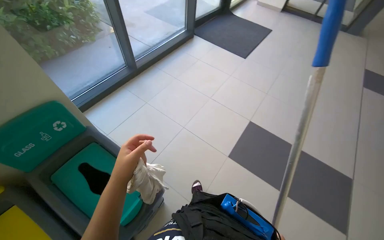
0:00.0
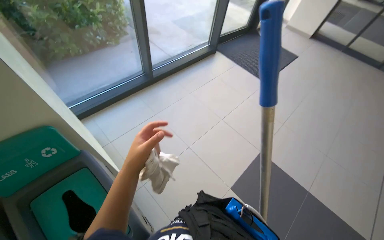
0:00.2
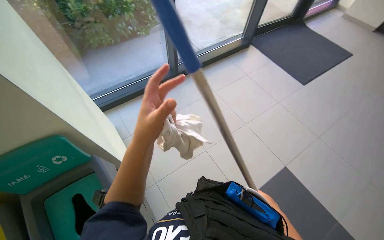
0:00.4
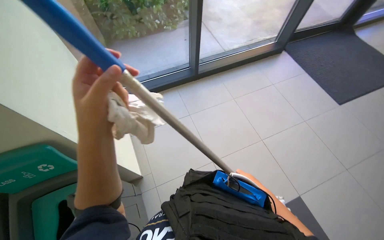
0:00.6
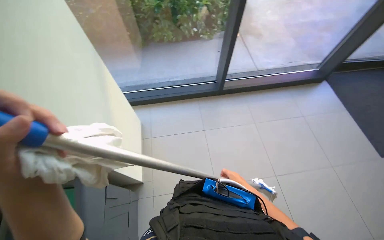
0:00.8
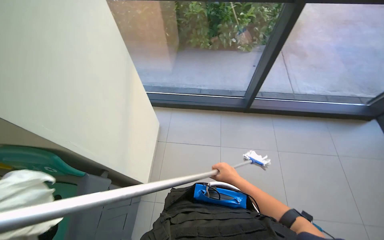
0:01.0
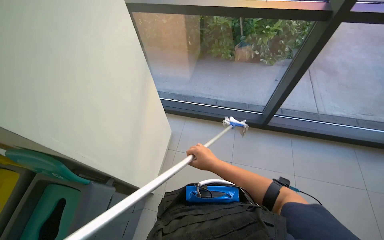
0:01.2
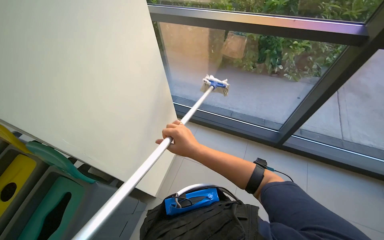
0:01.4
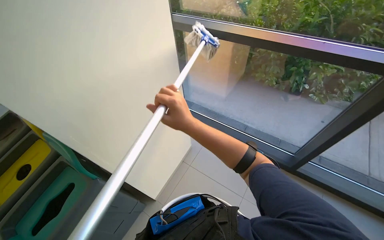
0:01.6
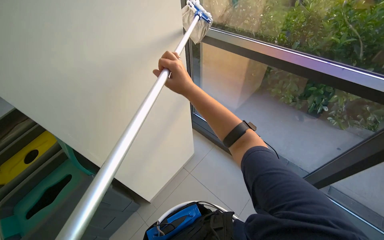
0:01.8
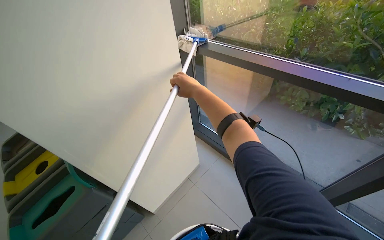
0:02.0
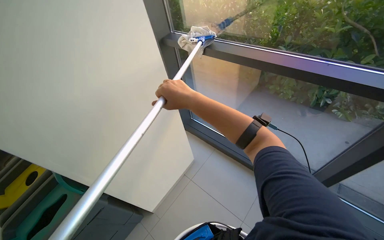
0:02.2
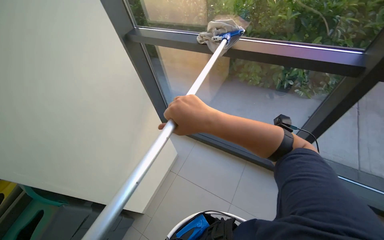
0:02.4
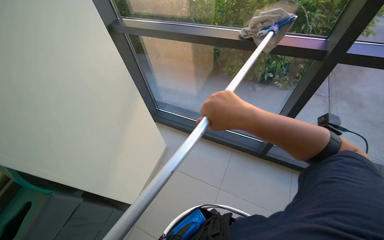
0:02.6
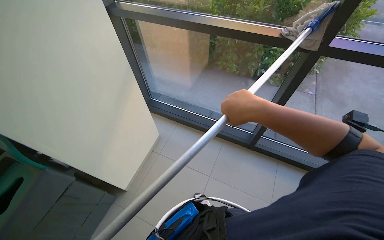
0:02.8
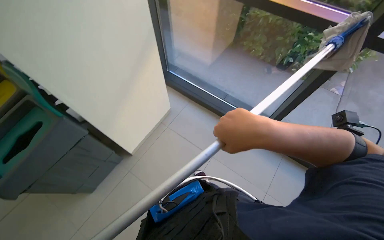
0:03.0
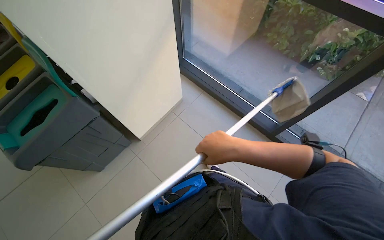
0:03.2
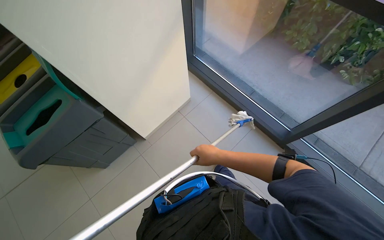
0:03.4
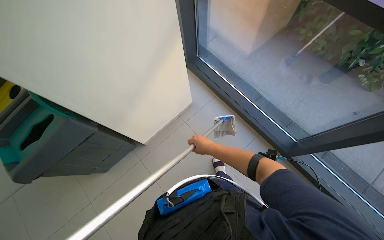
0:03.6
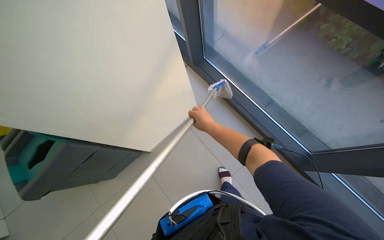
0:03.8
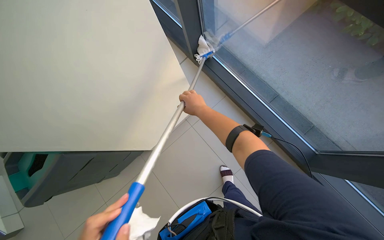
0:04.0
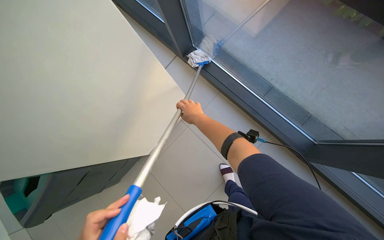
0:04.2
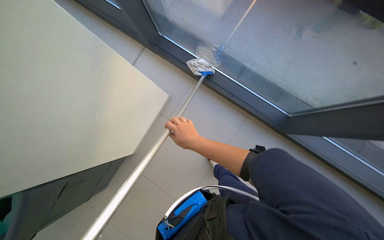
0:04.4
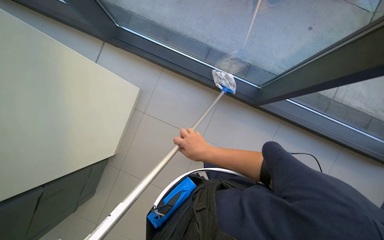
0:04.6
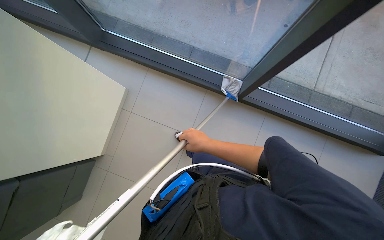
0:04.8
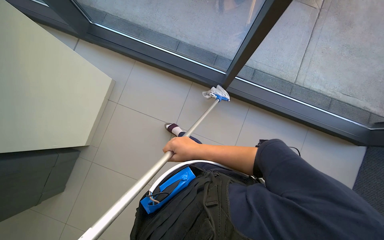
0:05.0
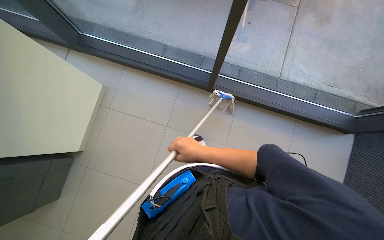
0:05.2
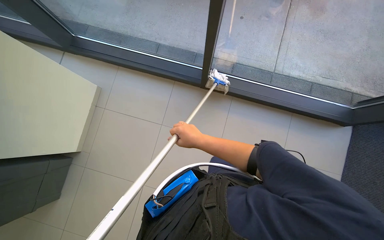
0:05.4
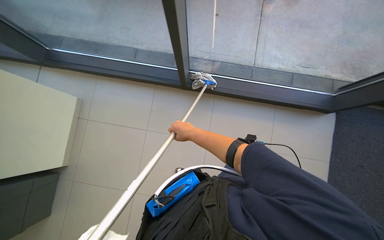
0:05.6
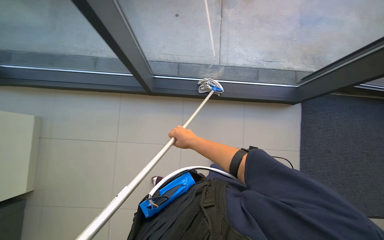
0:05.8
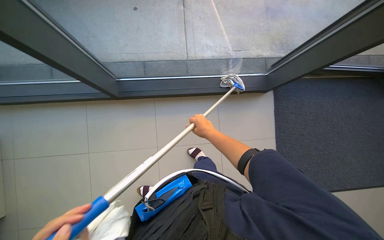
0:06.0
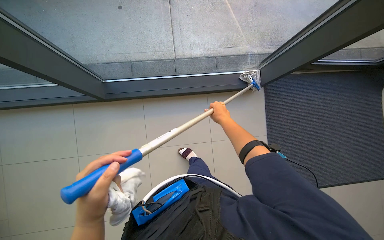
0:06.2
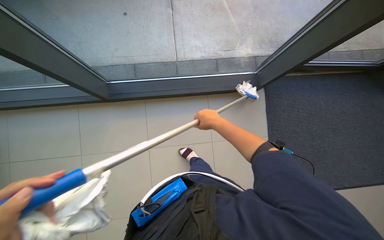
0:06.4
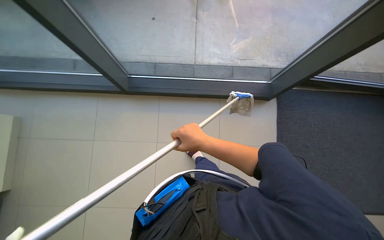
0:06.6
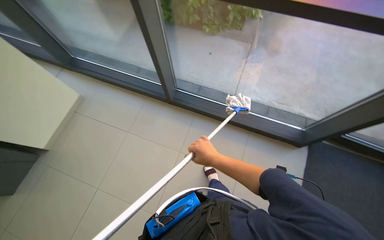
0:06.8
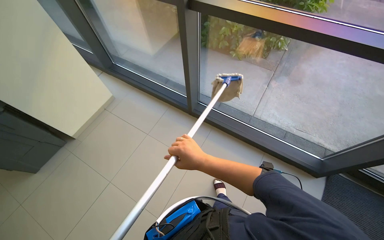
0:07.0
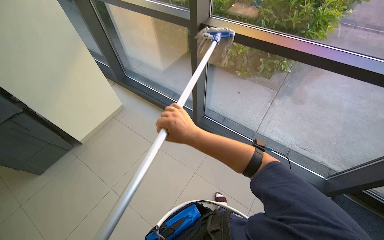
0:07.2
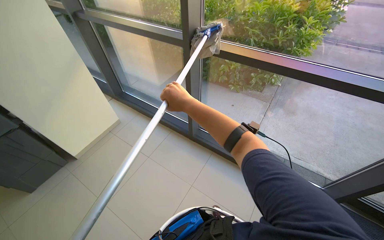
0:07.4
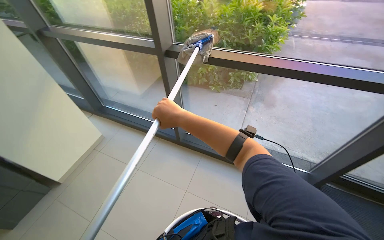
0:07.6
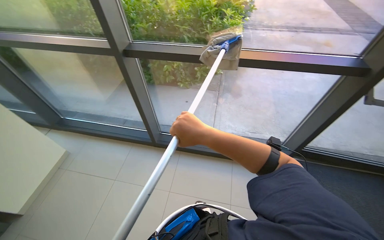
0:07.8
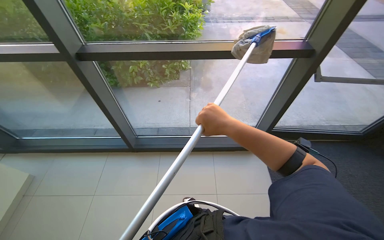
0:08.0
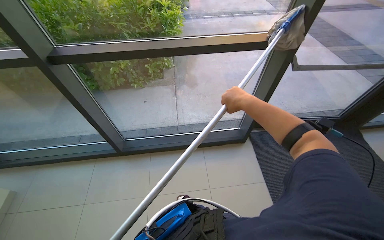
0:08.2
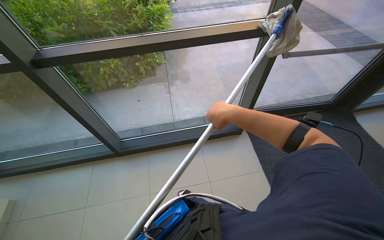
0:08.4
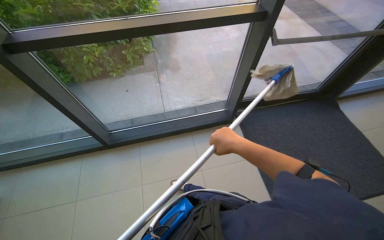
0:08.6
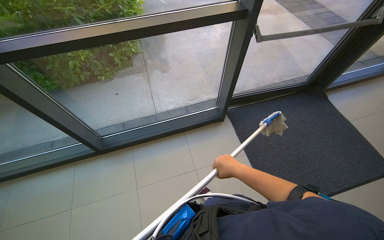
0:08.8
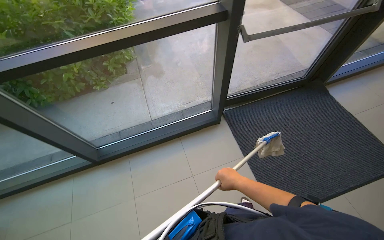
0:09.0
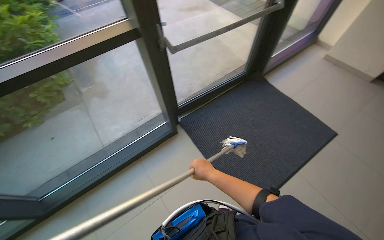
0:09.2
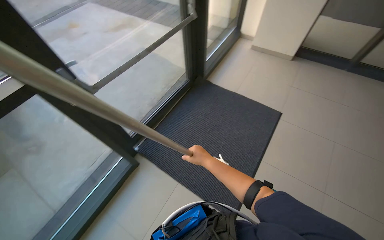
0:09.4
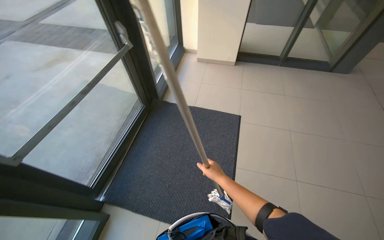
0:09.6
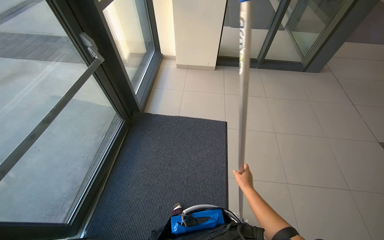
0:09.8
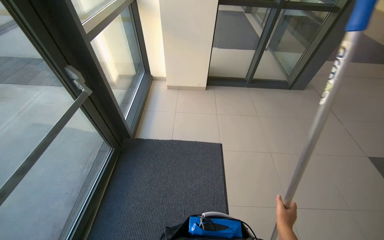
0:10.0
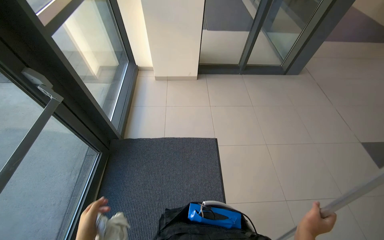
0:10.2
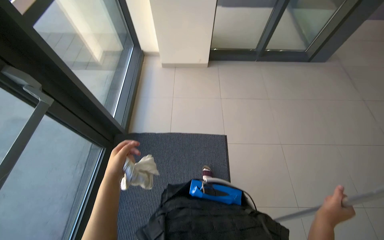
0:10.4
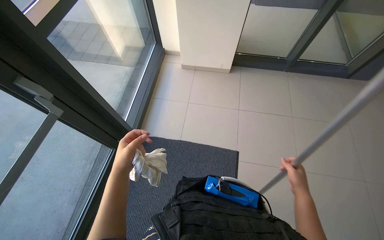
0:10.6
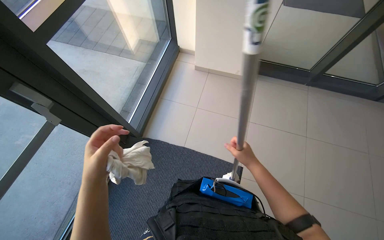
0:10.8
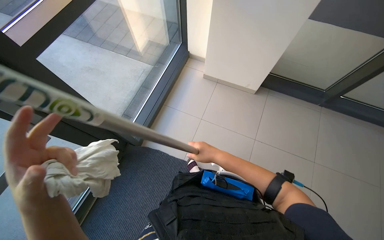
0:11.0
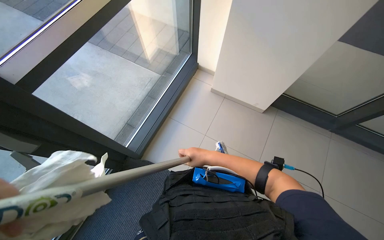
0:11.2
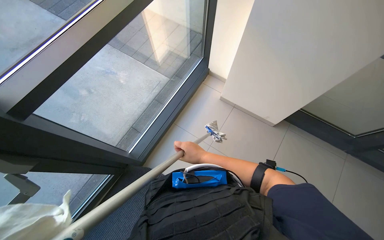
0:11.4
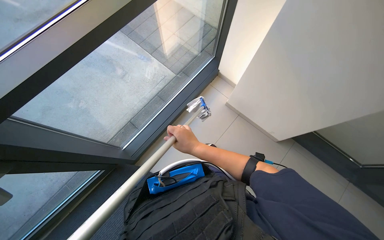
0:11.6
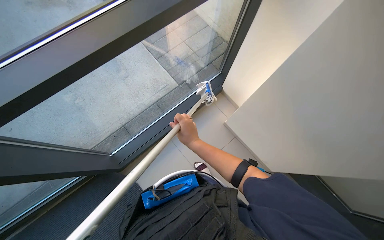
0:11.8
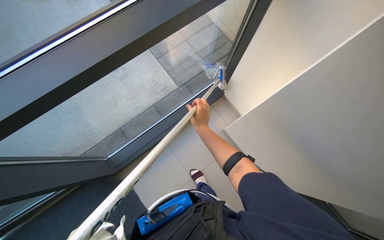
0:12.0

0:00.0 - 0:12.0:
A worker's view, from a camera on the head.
Job: cleaning windows.
The whole recording: Cleaning glass windows. The worker cleans the glass windows with a long-handled tool and a cloth.
0:00.0 - 0:01.6: The wearer moves some 90 cm. The head turns to the left by some 90 degrees.
0:01.6 - 0:03.0: The right hand shifts about 35 cm to the right and nearer to the camera.
0:04.4 - 0:06.0: The head travels to the right, roughly 70 cm. The head turns to the right by approximately 35 degrees.
0:06.0 - 0:07.6: The camera is carried about 60 cm. The head rotates roughly 35 degrees to the left. The view tilts roughly 30 degrees upward.
0:07.6 - 0:09.0: The head turns to the right by roughly 45 degrees.
0:09.0 - 0:10.4: The head travels about 1 m. The wearer's head swings roughly 70 degrees to the right.
0:10.4 - 0:12.0: The view tilts roughly 10 degrees upward. Everything in view rotates about 30 degrees clockwise. The right hand shifts some 70 cm farther from the camera, up the picture and to the left.

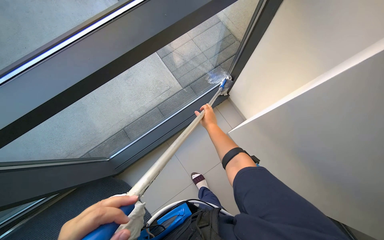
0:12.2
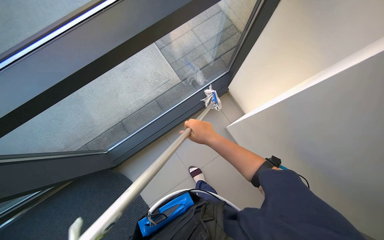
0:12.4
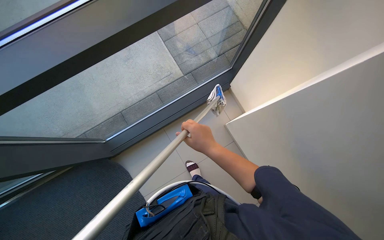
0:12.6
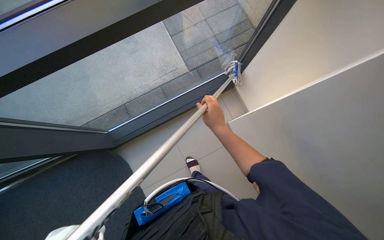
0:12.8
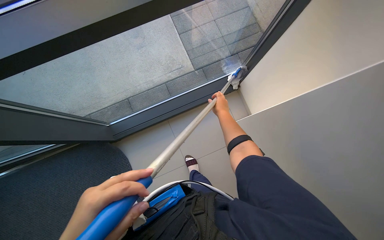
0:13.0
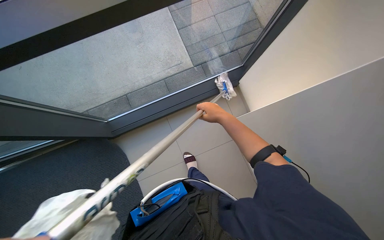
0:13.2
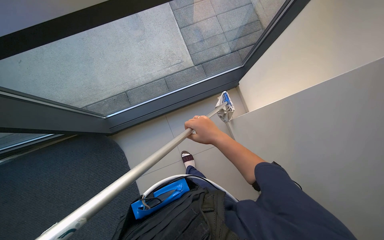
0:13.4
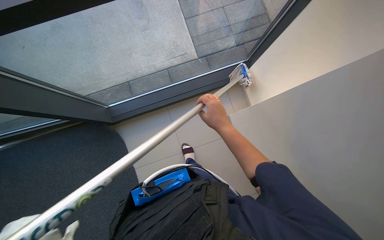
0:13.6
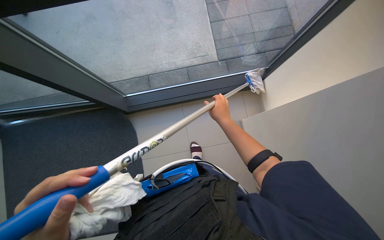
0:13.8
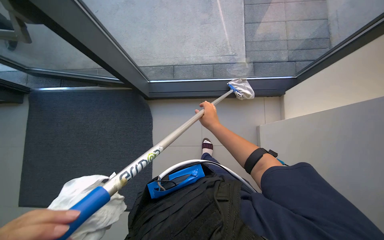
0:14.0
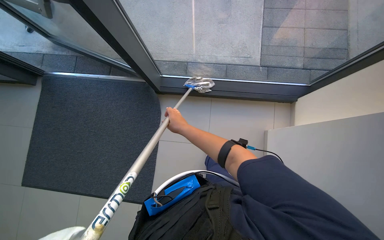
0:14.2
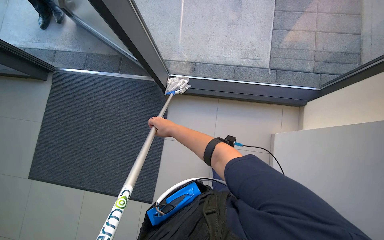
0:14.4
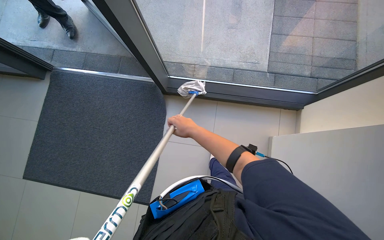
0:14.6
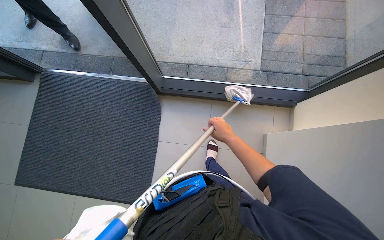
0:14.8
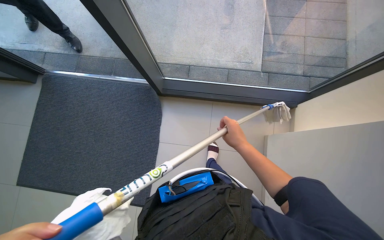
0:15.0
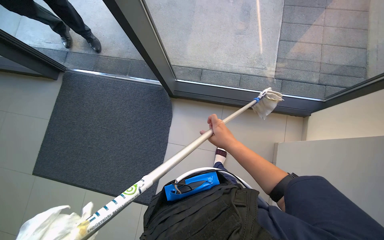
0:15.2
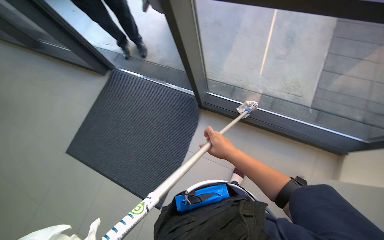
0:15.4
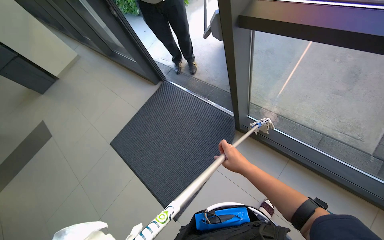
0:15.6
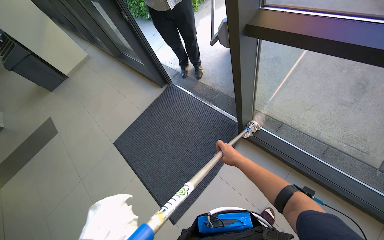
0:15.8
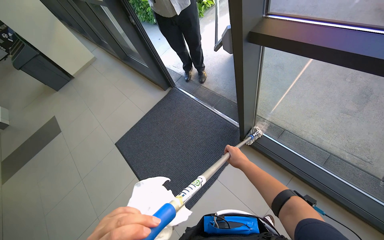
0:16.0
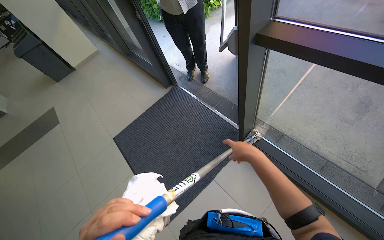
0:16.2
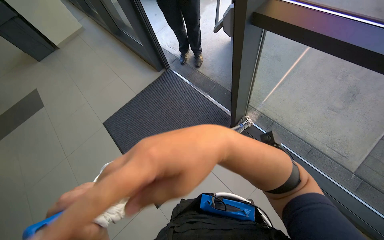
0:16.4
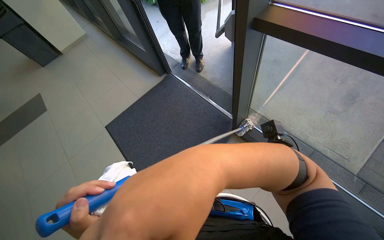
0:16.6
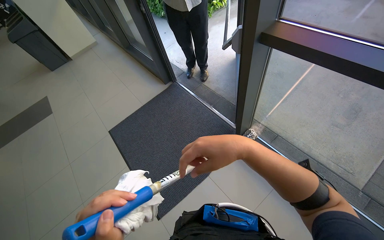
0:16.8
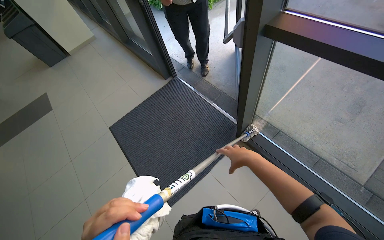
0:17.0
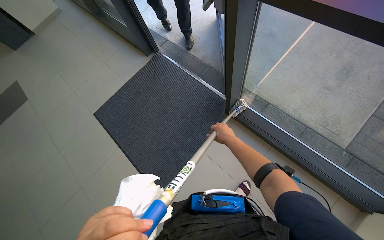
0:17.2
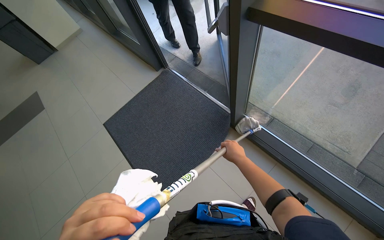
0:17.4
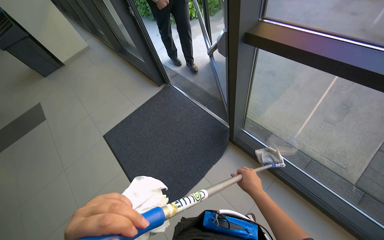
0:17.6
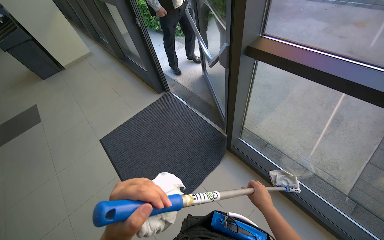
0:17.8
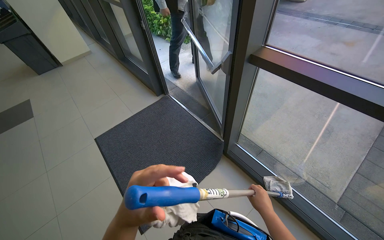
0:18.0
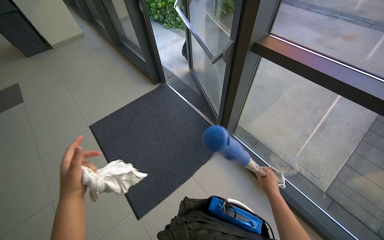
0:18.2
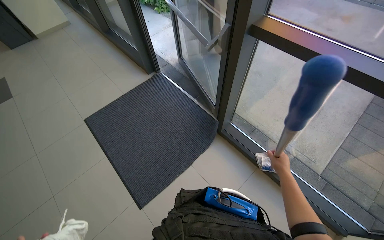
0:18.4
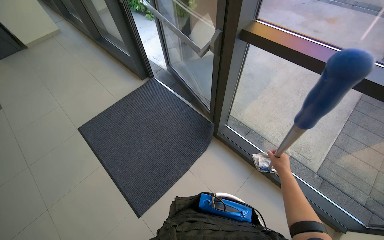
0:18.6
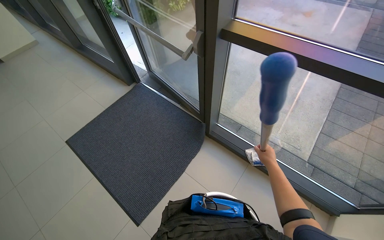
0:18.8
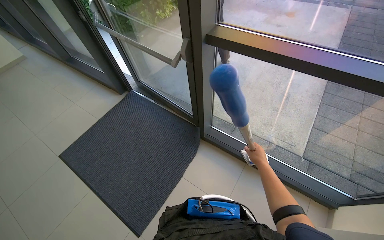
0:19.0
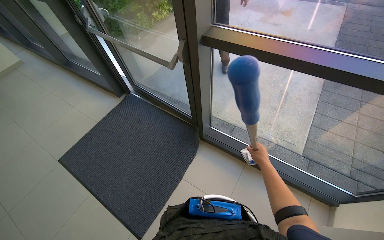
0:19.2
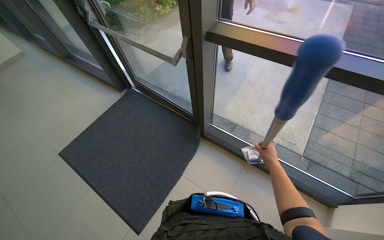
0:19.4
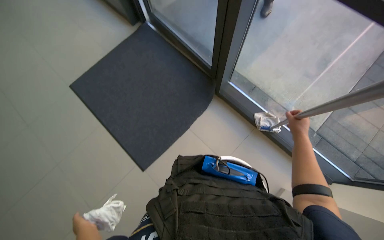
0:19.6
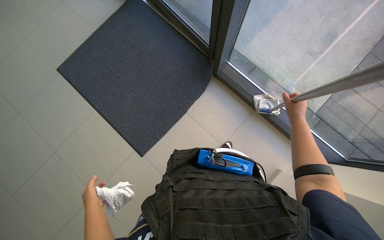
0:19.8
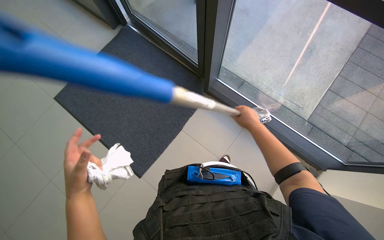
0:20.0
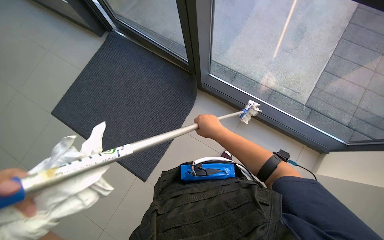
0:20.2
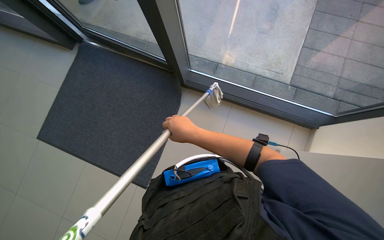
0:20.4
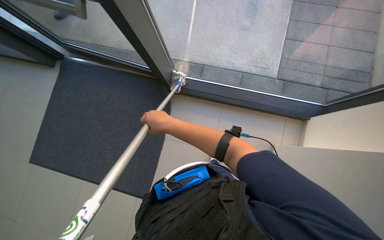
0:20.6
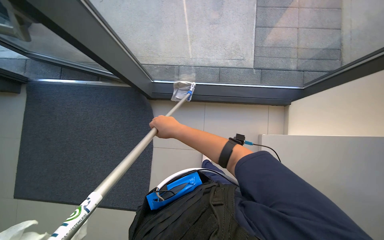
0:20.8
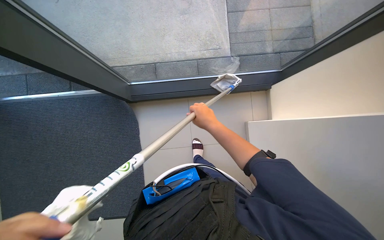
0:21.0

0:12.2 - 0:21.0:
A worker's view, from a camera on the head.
Job: cleaning windows.
The whole recording: Cleaning glass windows. The worker cleans the glass windows with a long-handled tool and a cloth.
0:12.2 - 0:13.6: The right hand swings nearer and farther, roughly 15 cm each way, with 2 reversals.
0:13.6 - 0:15.2: The wearer looks approximately 35 degrees further to the left.
0:15.2 - 0:16.6: The wearer's head swings about 35 degrees to the left.
0:16.6 - 0:18.0: The right hand travels farther from the camera, to the right and down the picture by roughly 40 cm.
0:18.0 - 0:19.6: The view tilts about 20 degrees downward. The right hand is displaced to the right by roughly 15 cm.
0:19.6 - 0:21.0: The scene rotates counterclockwise by about 50 degrees.
